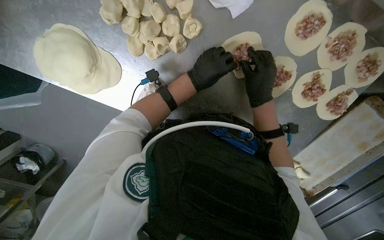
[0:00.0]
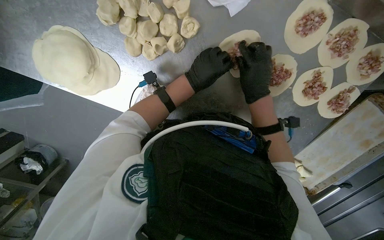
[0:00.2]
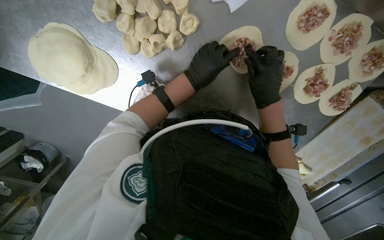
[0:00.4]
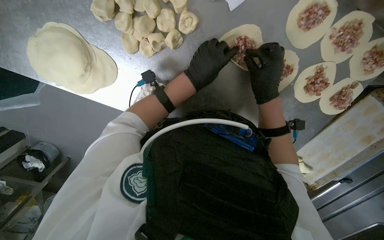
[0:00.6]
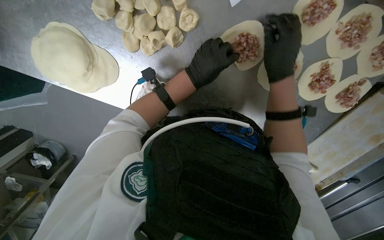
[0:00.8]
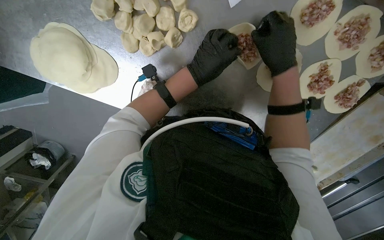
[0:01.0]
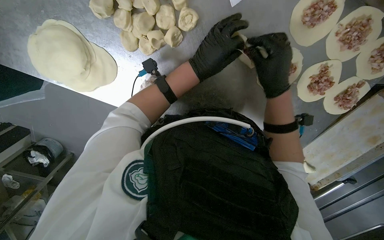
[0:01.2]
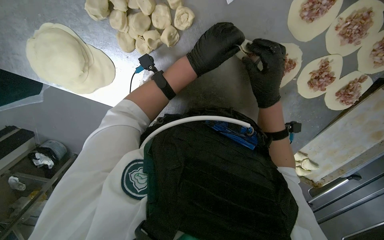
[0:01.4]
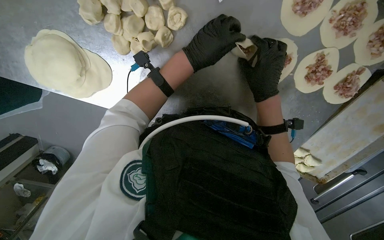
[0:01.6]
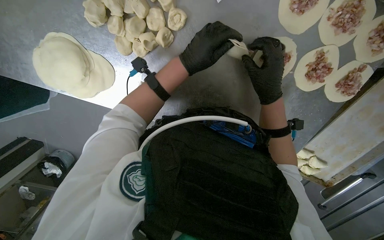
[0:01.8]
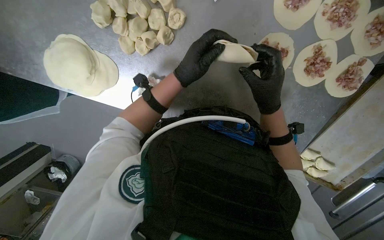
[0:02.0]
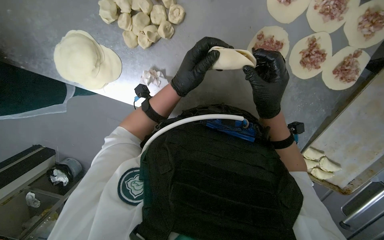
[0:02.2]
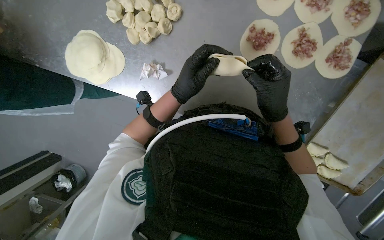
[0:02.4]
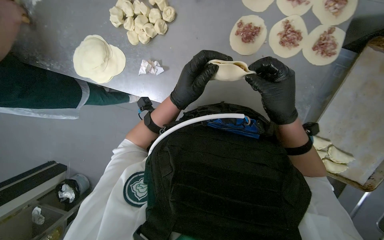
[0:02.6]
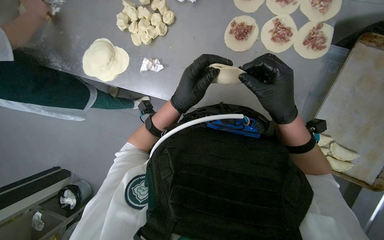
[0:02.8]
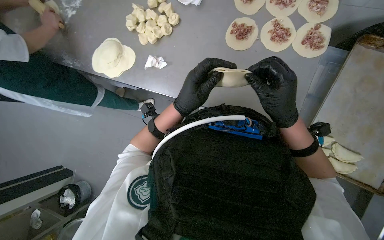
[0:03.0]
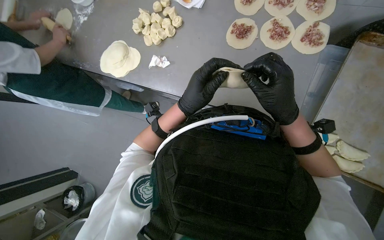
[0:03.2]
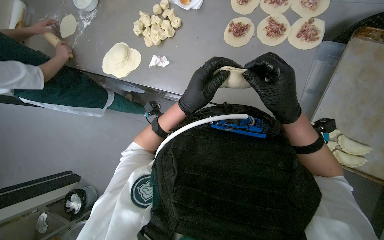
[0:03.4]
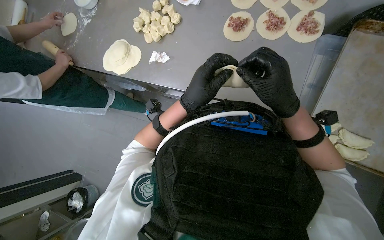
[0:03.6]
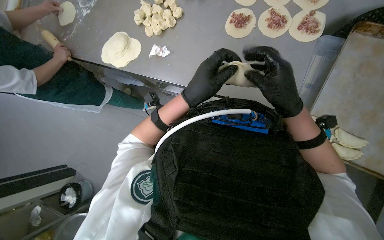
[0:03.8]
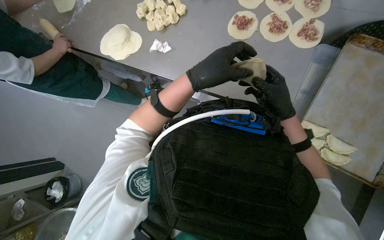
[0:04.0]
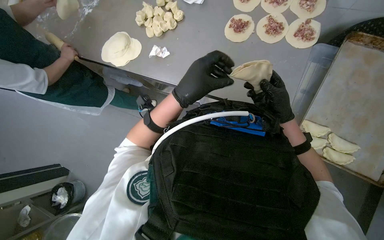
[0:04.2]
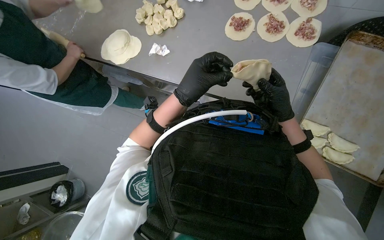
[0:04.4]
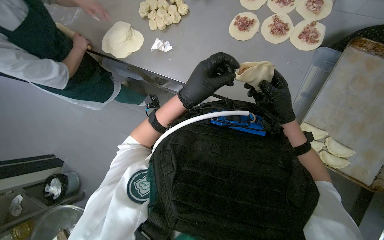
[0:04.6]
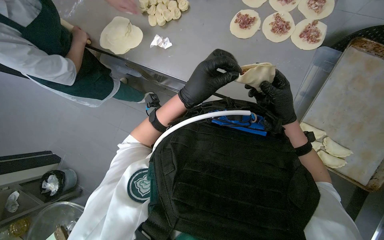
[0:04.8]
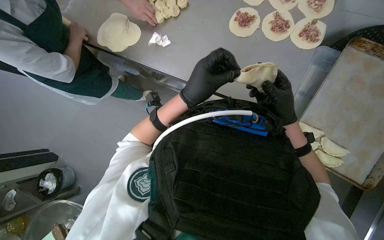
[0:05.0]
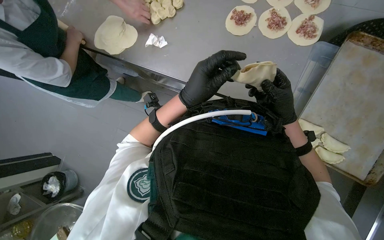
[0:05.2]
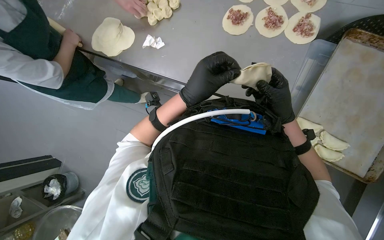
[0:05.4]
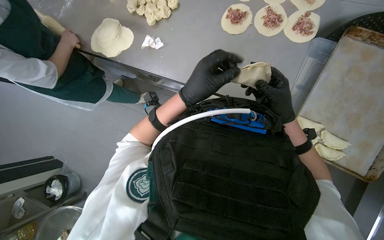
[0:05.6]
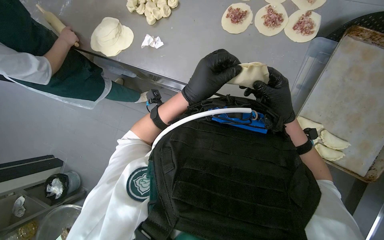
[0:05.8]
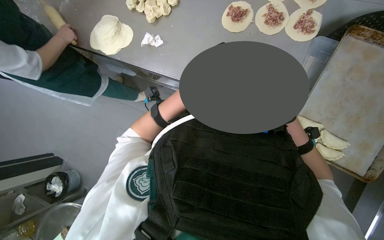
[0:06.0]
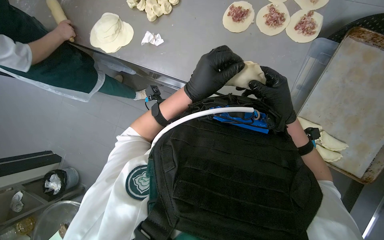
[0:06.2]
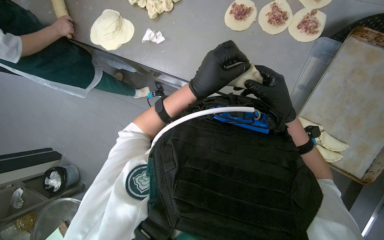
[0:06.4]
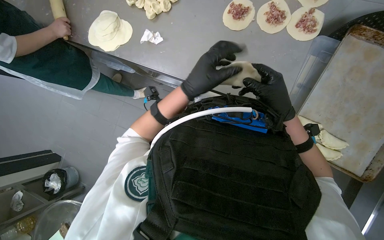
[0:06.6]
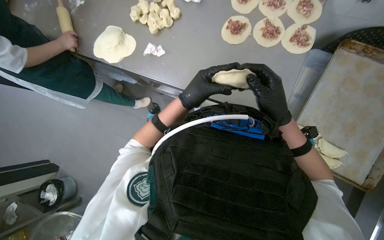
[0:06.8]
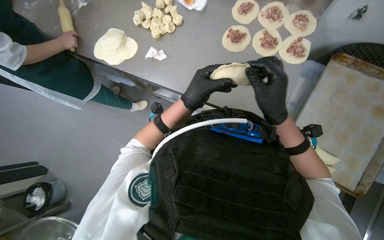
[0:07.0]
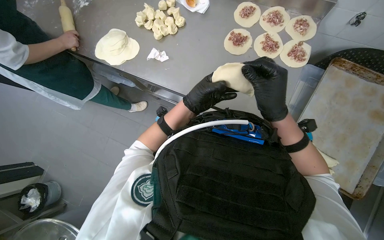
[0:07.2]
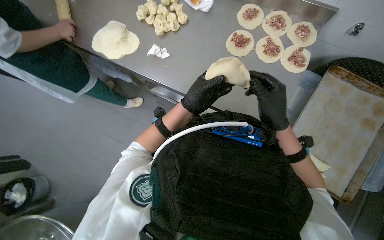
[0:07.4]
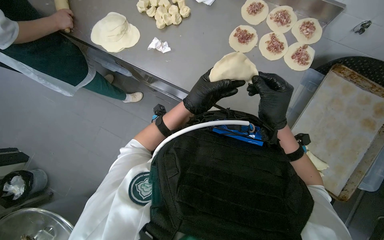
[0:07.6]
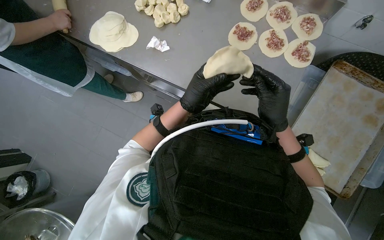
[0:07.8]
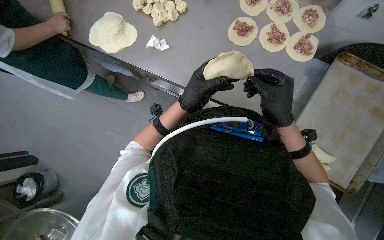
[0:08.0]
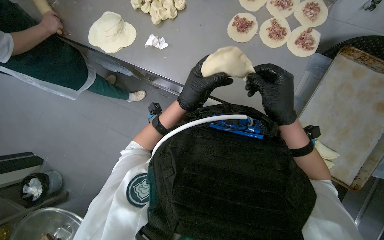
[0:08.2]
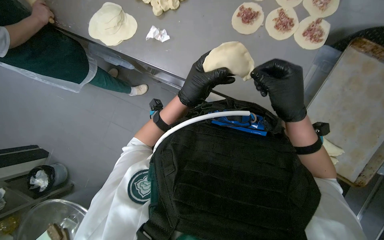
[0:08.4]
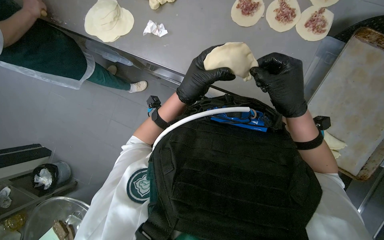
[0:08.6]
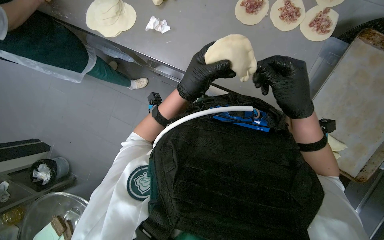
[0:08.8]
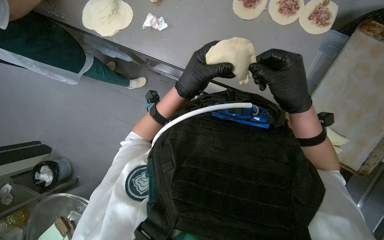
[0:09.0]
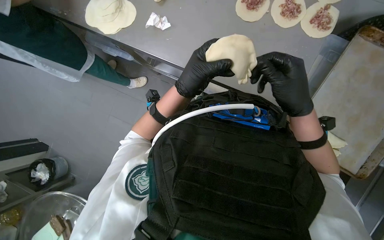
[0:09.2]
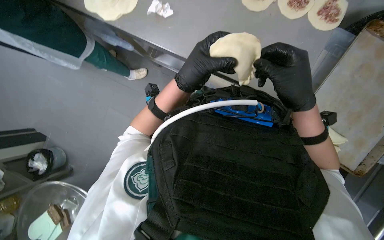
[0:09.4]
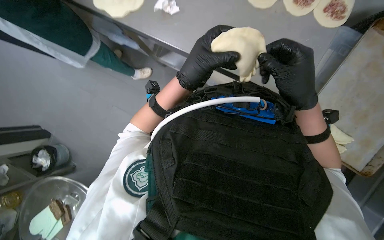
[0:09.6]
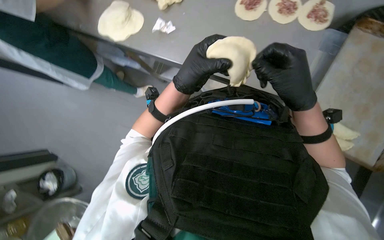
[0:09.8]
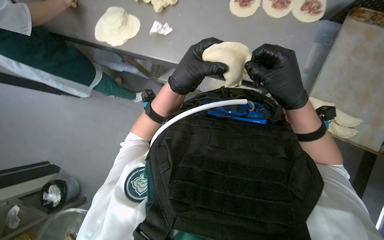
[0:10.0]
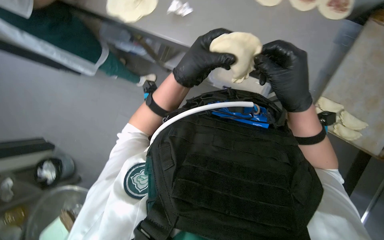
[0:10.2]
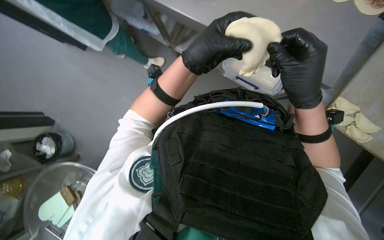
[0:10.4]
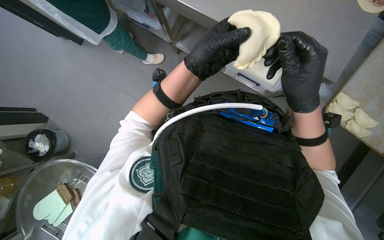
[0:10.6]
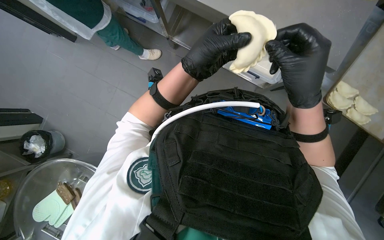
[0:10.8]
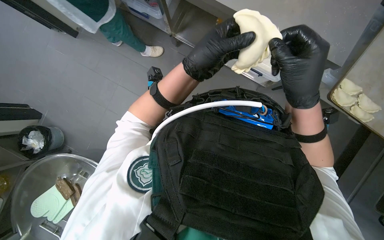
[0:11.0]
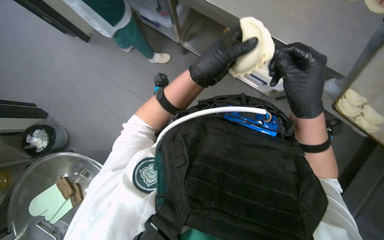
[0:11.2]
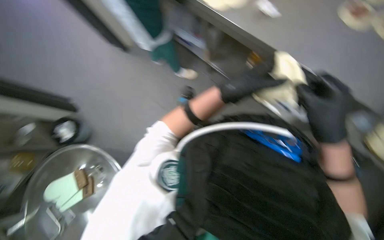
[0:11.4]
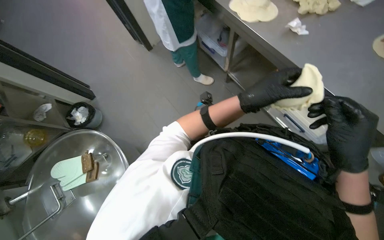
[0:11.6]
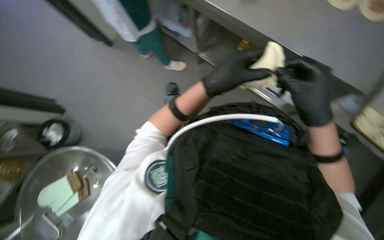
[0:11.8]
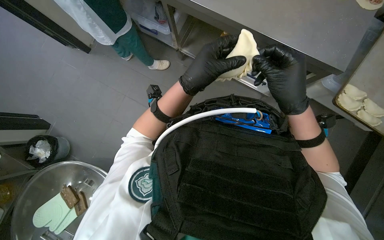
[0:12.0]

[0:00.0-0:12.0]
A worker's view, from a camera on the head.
Job: preparing food.
The whole recording: Making meat dumplings. The worker adds meat filling to dough circles, folds them, and places them on a tray.
0:00.0 to 0:01.6: The hands stay close to where they were, moving slightly.
0:01.6 to 0:03.0: The camera is carried some 50 cm. The view tips upward by roughly 30 degrees.
0:04.4 to 0:06.0: The hands stay close to where they were, moving slightly.
0:06.0 to 0:07.6: The left hand heads farther from the camera, covering approximately 10 cm.
0:07.6 to 0:09.0: The hands make small movements and keep their place.
0:09.0 to 0:10.4: The hands are busy where they are.

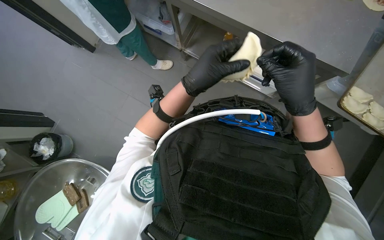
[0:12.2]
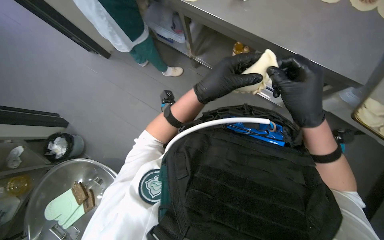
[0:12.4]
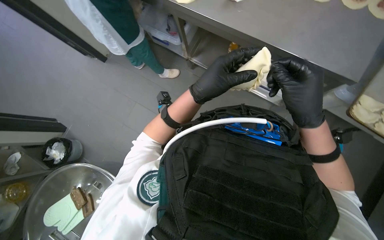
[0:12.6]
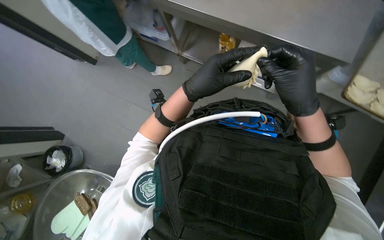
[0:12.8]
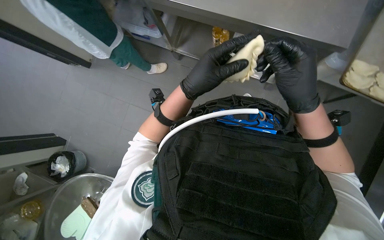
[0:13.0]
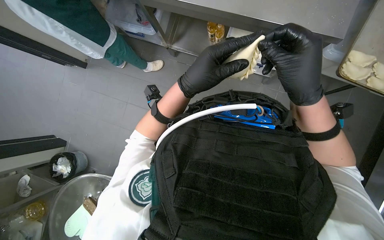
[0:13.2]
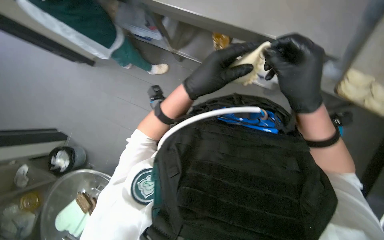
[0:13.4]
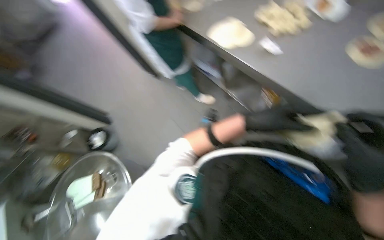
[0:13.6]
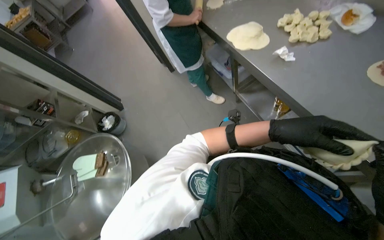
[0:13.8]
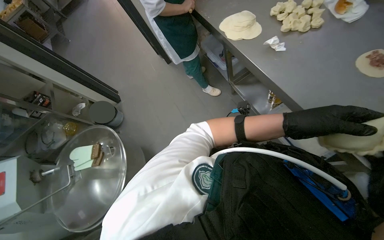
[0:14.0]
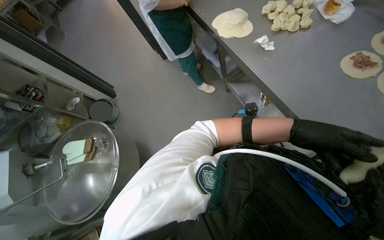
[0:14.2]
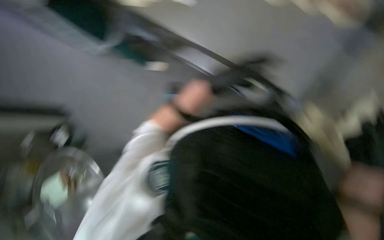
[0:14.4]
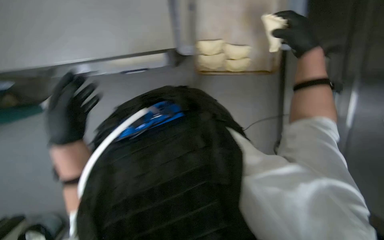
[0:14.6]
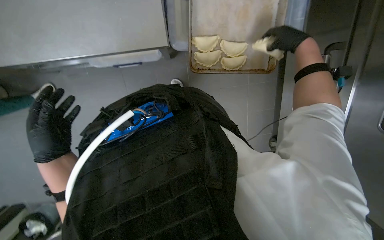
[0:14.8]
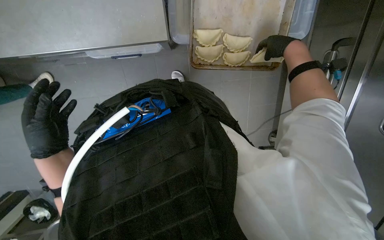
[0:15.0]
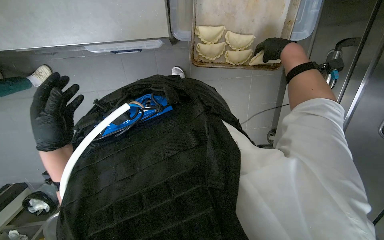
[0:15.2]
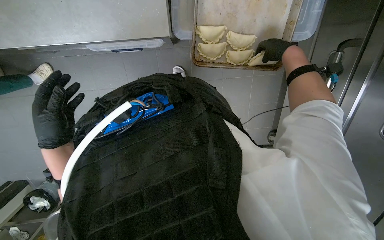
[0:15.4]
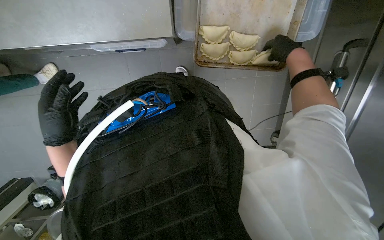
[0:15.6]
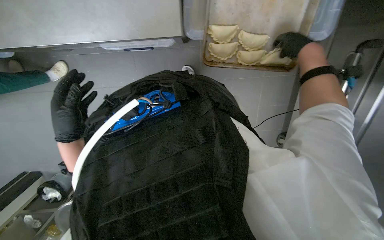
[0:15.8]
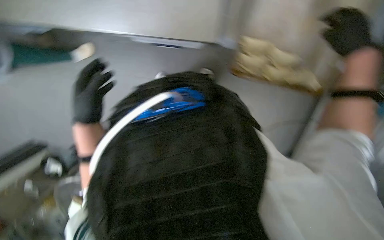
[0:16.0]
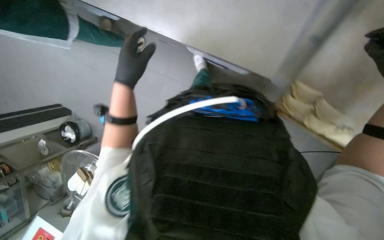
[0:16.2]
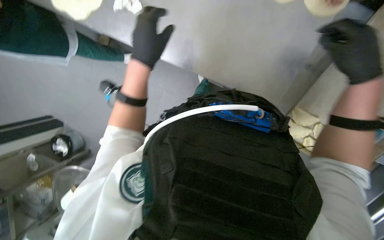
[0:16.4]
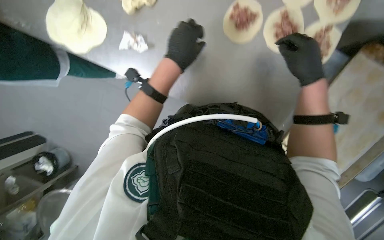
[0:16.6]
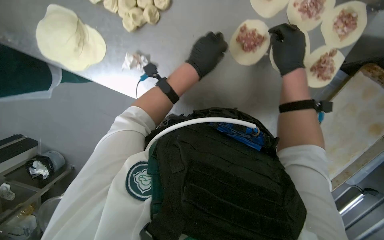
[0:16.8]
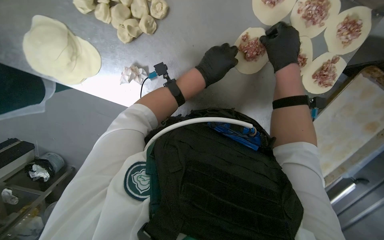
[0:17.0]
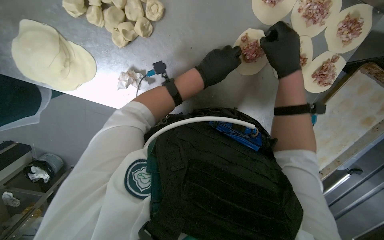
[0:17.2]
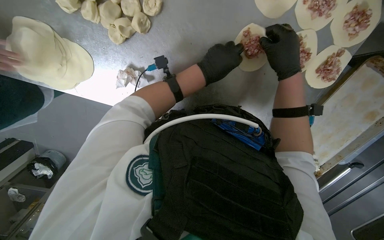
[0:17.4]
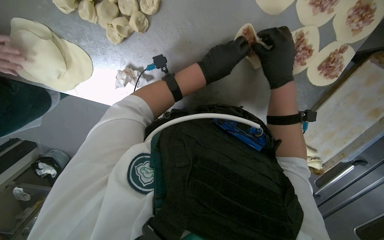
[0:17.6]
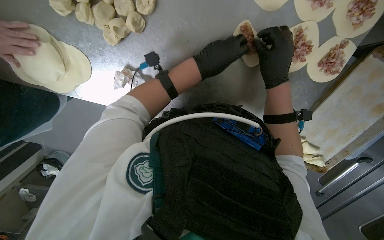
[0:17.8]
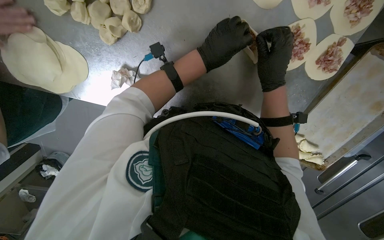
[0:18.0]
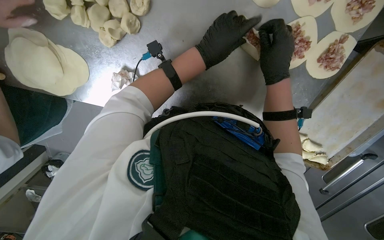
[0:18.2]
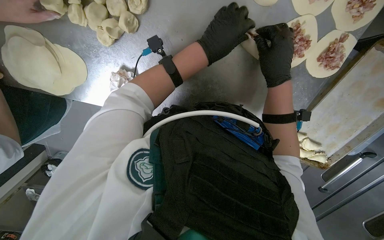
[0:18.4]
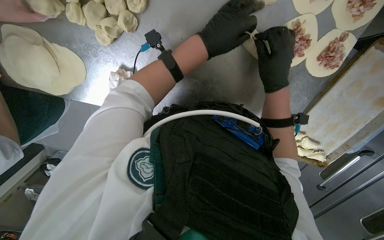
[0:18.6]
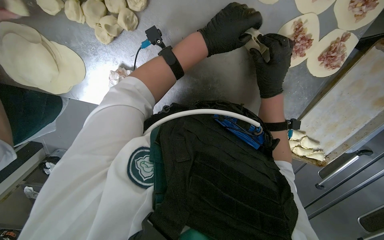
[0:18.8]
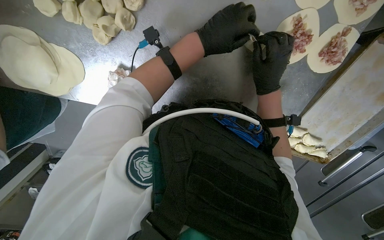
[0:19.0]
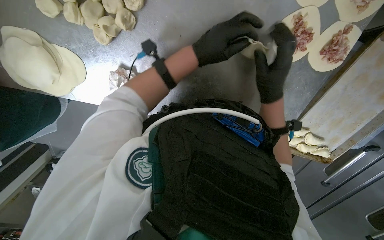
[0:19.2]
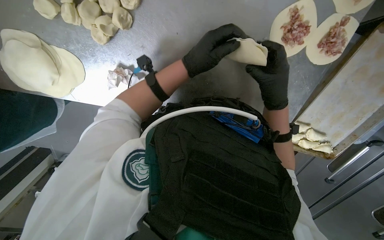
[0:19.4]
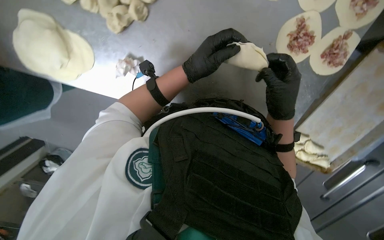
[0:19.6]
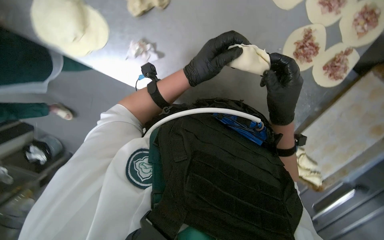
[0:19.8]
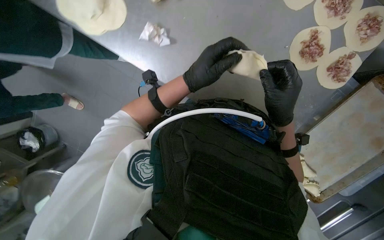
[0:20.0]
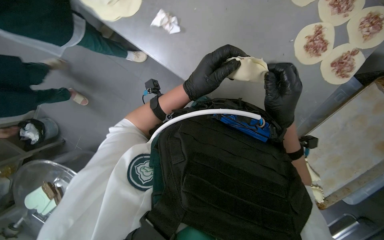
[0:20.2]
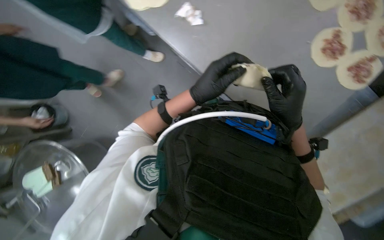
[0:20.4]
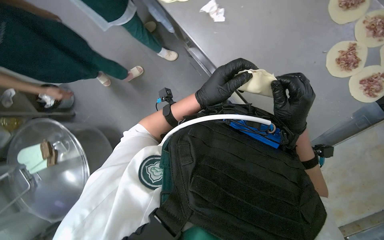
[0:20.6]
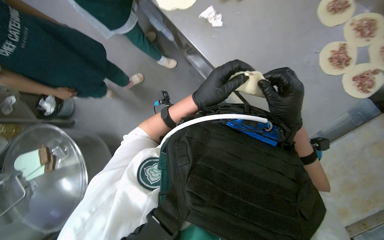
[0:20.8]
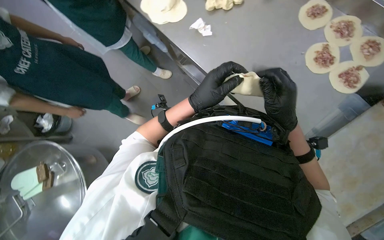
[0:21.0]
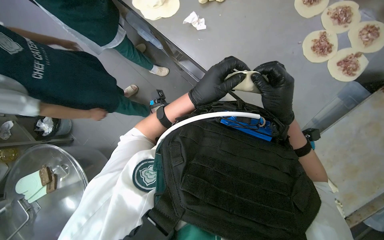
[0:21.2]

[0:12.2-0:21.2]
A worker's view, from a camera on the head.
Job: preparing food.
The whole recording: Making meat dumplings. The worker adds meat filling to dough circles, folds them, and places them on a tray.
0:12.2 to 0:13.8: The head rotates about 20 degrees to the left. The left hand travels to the right by roughly 15 cm.
0:13.8 to 0:15.2: The wearer's head swings approximately 25 degrees to the right. The wearer looks about 15 degrees further downward.
0:15.2 to 0:16.6: The camera pitches upward, by some 15 degrees. The scene turns roughly 30 degrees clockwise in the picture.
0:16.6 to 0:18.2: The right hand is displaced to the left by about 15 cm.
0:18.2 to 0:19.8: Both hands move down the picture, about 15 cm.
0:19.8 to 0:21.2: The head travels some 40 cm. The camera pitches upward, by approximately 20 degrees.
